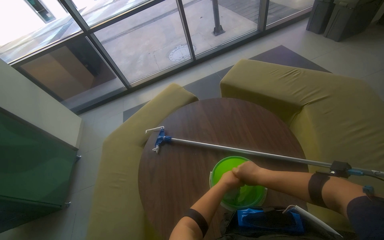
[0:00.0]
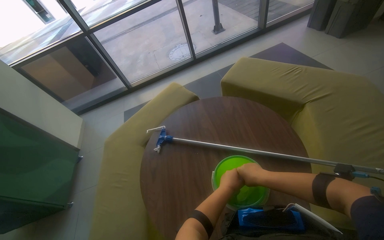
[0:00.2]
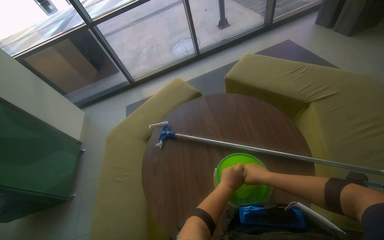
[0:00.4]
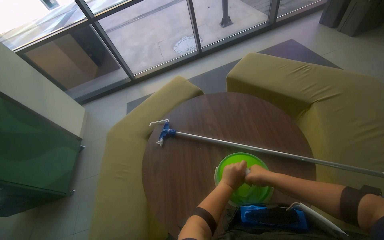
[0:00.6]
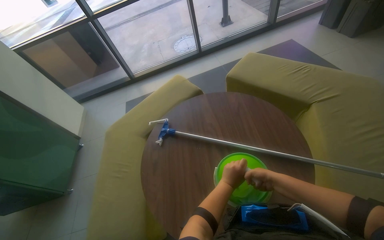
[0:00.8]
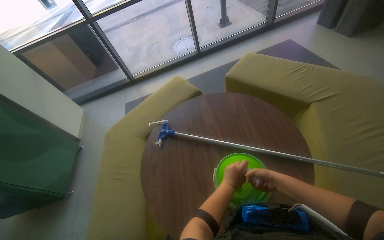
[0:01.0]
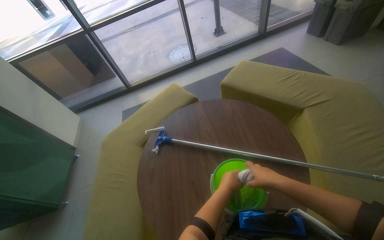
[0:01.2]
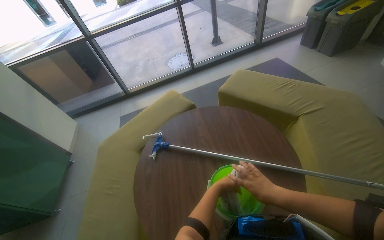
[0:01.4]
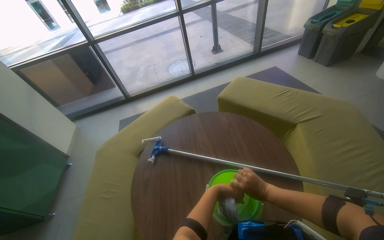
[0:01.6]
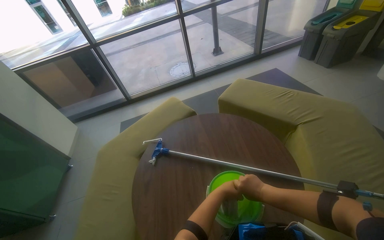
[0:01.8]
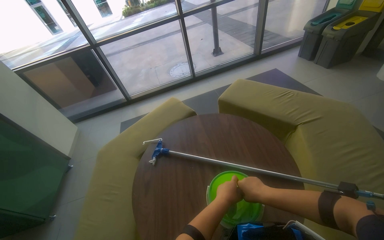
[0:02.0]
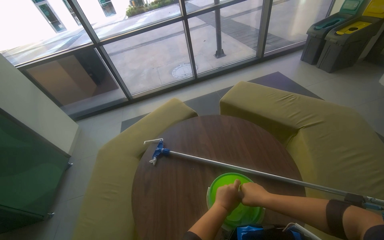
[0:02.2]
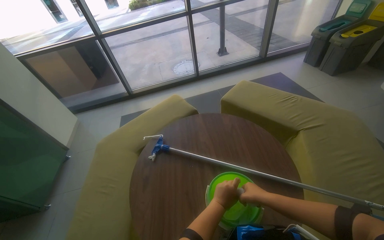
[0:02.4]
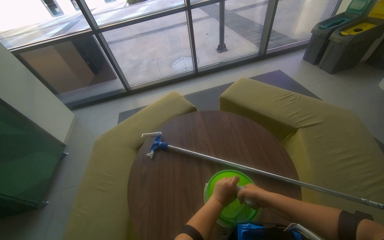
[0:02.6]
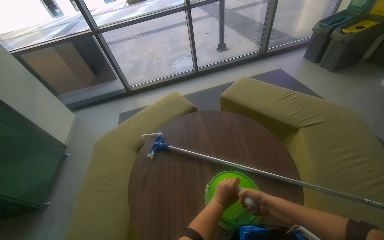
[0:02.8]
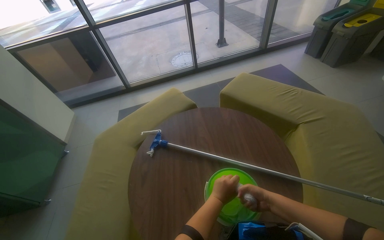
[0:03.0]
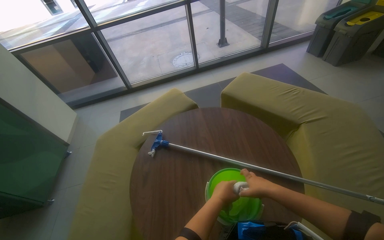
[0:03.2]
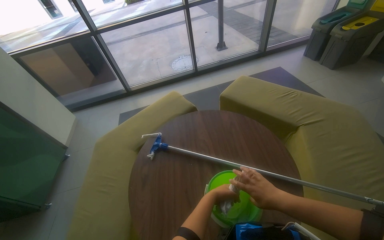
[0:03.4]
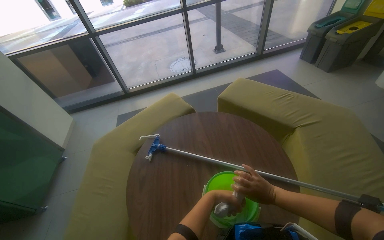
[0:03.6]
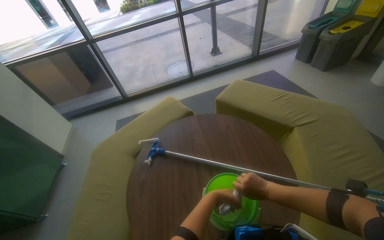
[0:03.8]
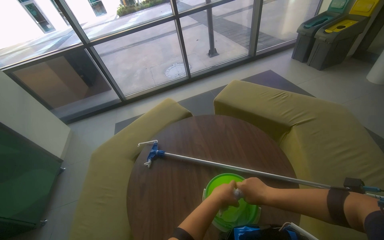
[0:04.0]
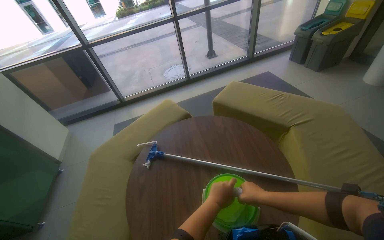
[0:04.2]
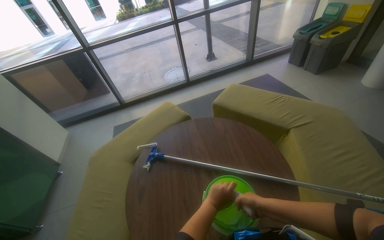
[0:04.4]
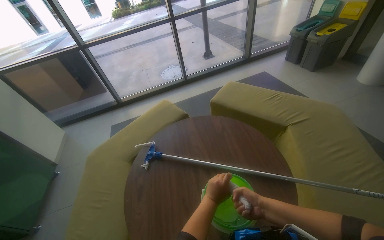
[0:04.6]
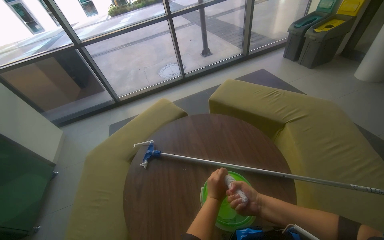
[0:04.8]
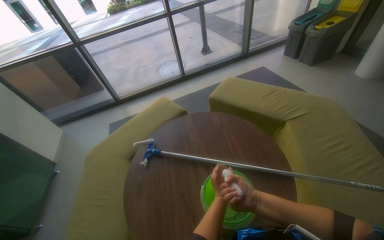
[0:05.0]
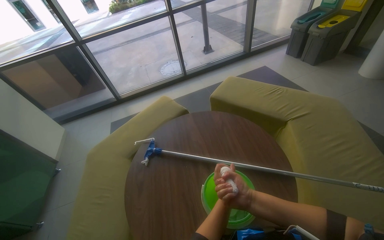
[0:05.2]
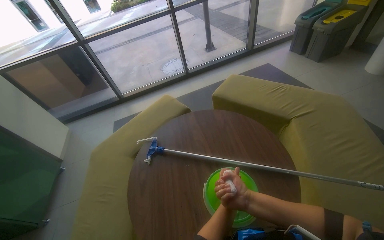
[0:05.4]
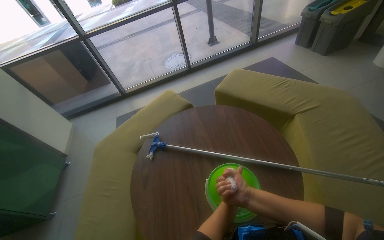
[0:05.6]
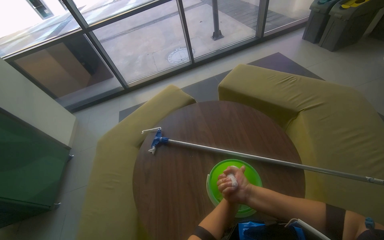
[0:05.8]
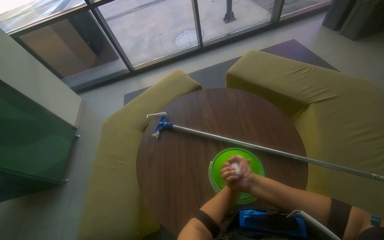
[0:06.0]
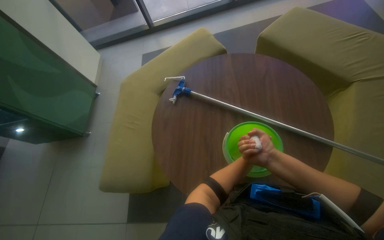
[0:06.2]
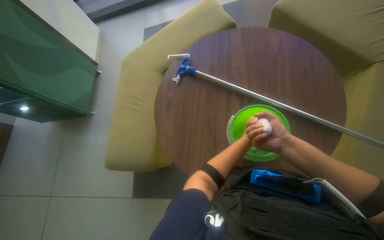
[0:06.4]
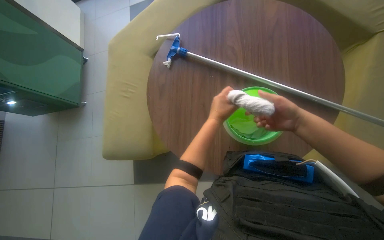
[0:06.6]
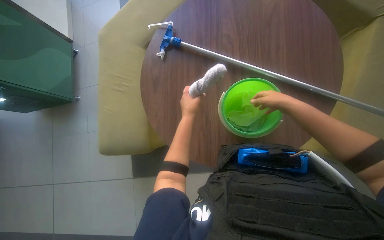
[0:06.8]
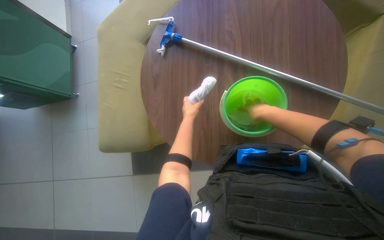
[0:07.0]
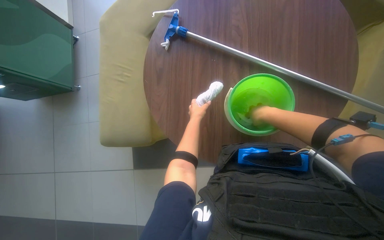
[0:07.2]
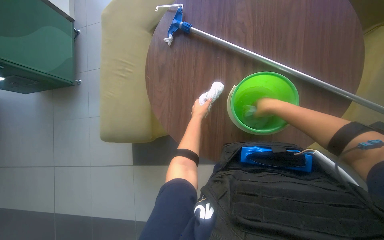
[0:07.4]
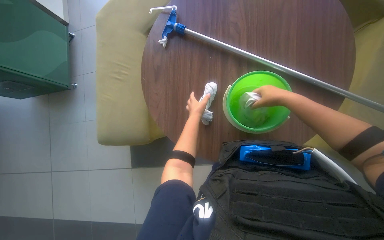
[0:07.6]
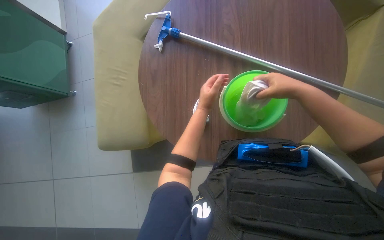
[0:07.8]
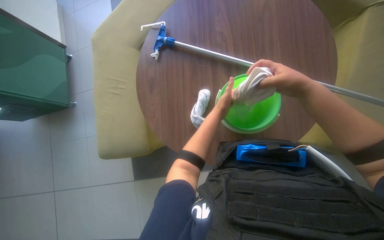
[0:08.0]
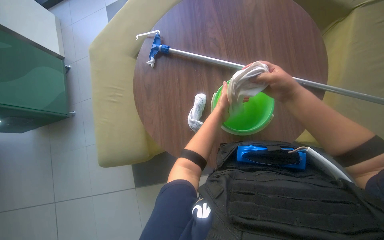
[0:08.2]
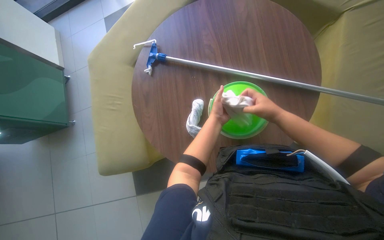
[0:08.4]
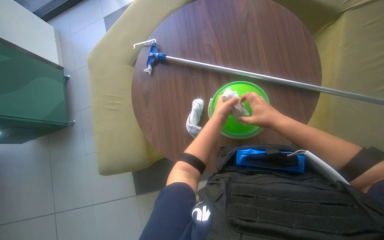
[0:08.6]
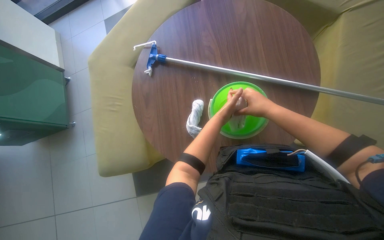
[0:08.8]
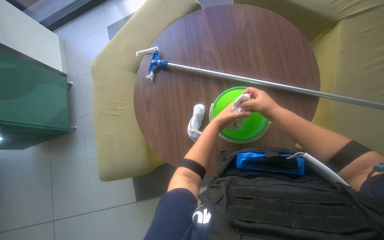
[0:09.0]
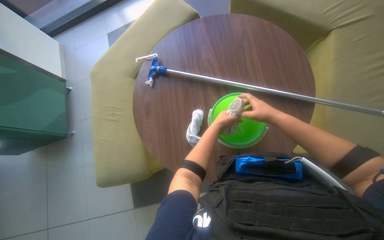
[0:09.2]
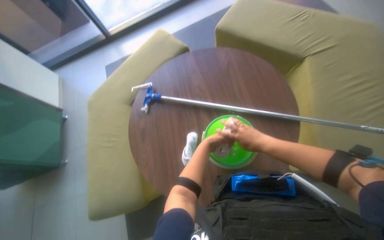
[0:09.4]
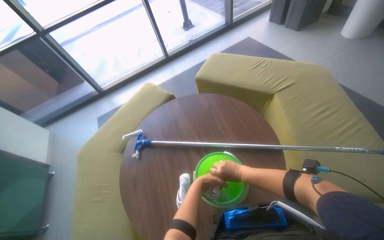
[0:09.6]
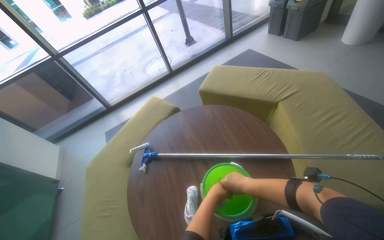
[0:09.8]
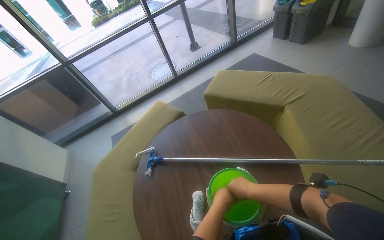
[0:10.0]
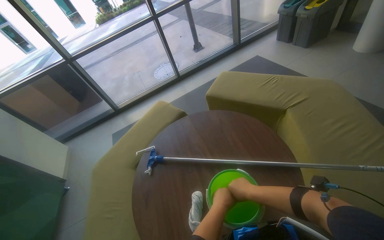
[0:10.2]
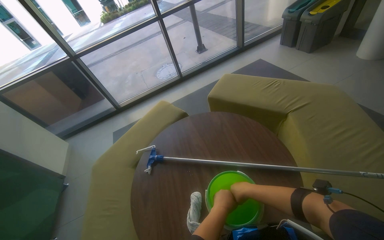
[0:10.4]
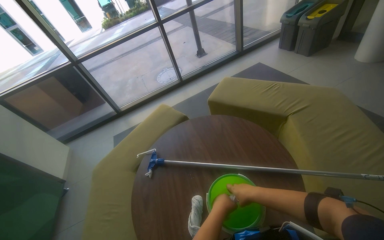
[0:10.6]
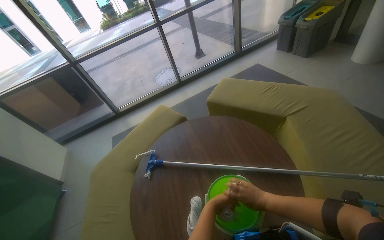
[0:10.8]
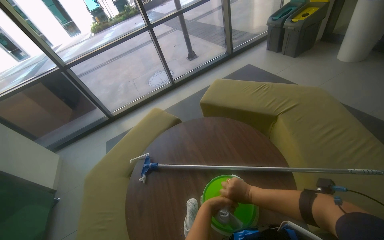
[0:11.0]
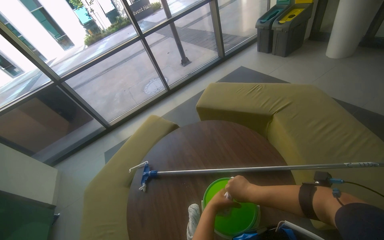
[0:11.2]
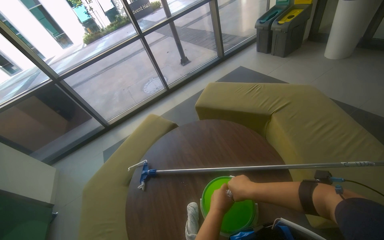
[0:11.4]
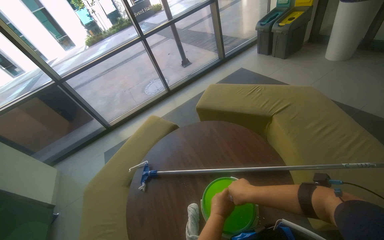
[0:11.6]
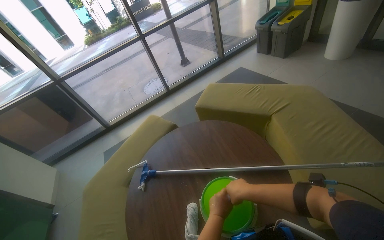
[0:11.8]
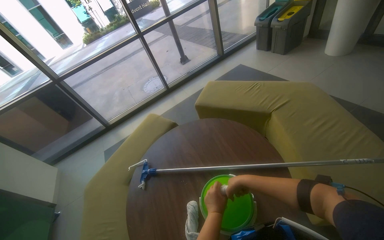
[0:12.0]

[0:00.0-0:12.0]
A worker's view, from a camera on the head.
Job: preparing cleaning supplies.
The whole recording: Preparing the mop for cleaning. The worker wrings out a cloth and attaches it to the mop handle.
0:00.0 to 0:01.6: The right hand moves some 5 cm nearer to the camera and comes back.
0:01.6 to 0:03.0: The right hand heads nearer to the camera, covering about 10 cm.
0:04.4 to 0:06.0: The left hand is displaced to the right by about 15 cm.
0:06.0 to 0:07.6: The camera pitches downward, by about 35 degrees.
0:07.6 to 0:09.0: The left hand moves about 10 cm nearer to the camera and comes back.
0:09.0 to 0:10.4: The view tilts about 35 degrees upward.
0:10.4 to 0:12.0: The left hand travels up the picture by about 10 cm, and travels nearer to the camera and back again, some 20 cm each way.

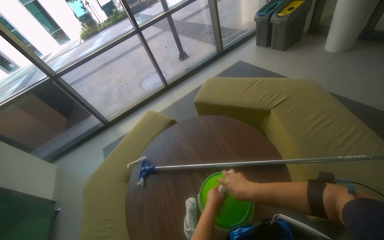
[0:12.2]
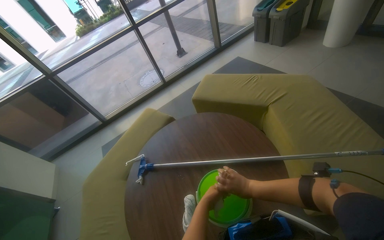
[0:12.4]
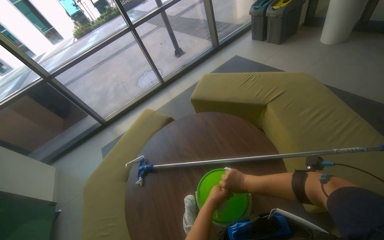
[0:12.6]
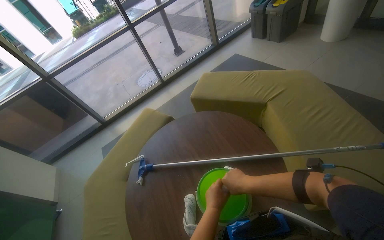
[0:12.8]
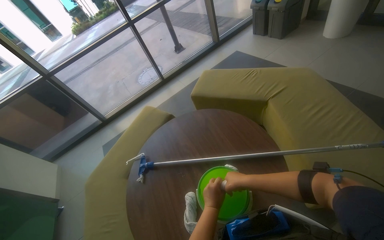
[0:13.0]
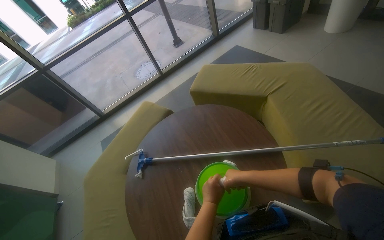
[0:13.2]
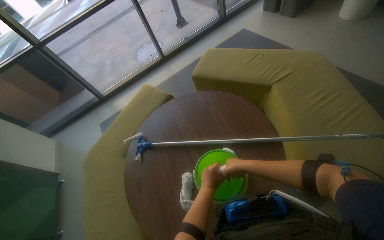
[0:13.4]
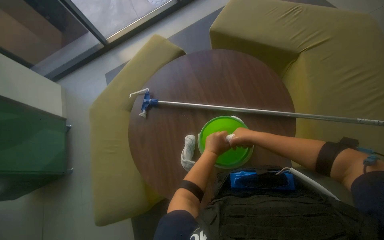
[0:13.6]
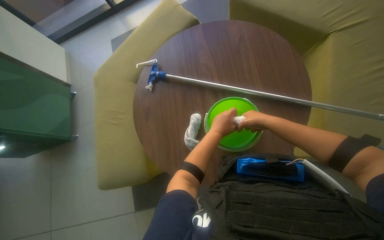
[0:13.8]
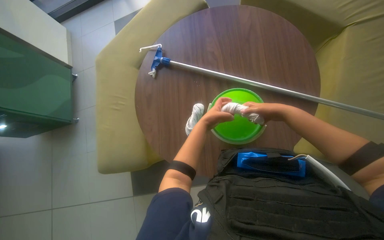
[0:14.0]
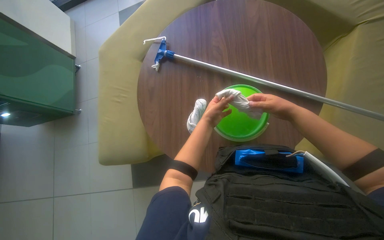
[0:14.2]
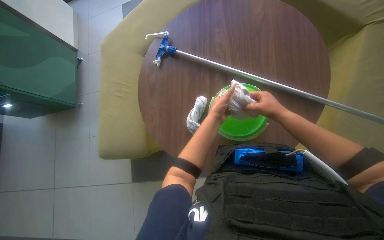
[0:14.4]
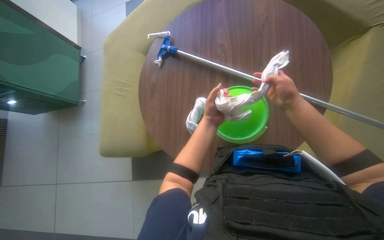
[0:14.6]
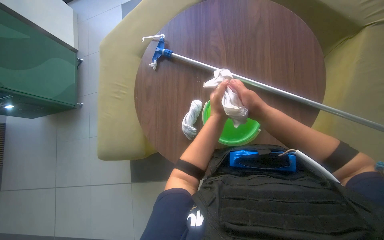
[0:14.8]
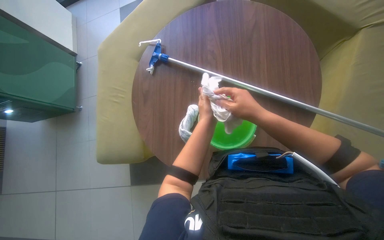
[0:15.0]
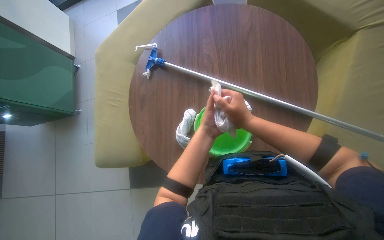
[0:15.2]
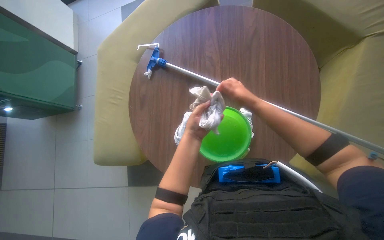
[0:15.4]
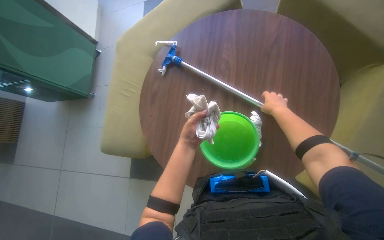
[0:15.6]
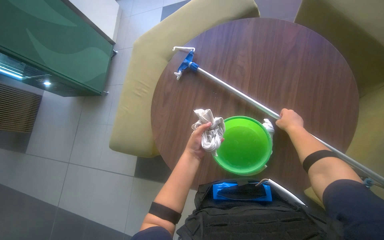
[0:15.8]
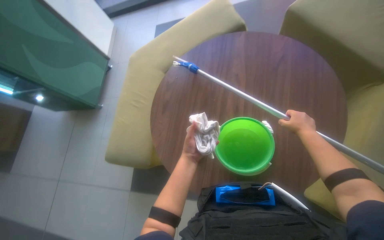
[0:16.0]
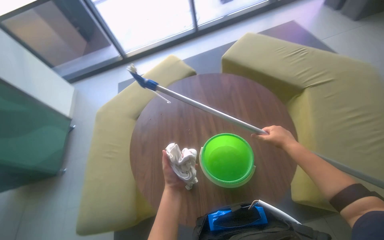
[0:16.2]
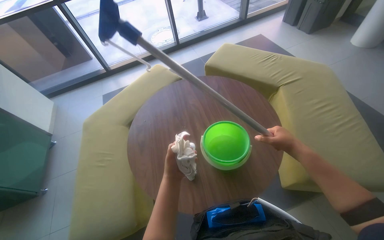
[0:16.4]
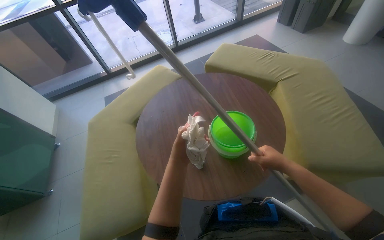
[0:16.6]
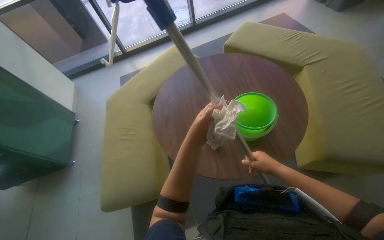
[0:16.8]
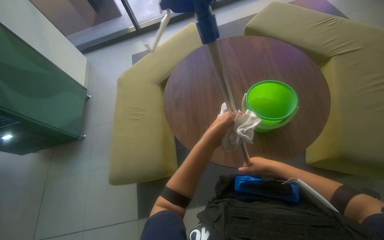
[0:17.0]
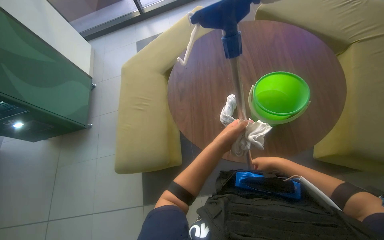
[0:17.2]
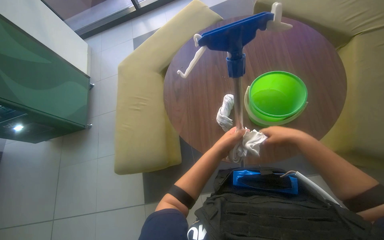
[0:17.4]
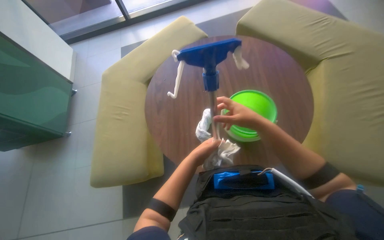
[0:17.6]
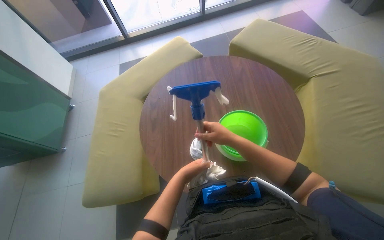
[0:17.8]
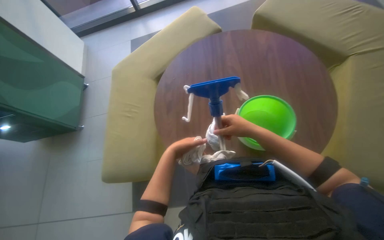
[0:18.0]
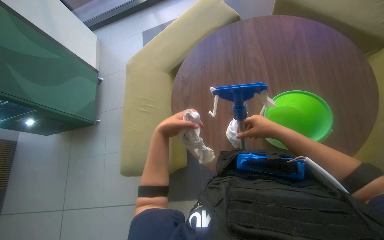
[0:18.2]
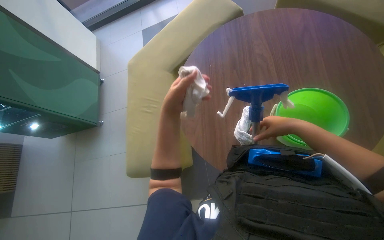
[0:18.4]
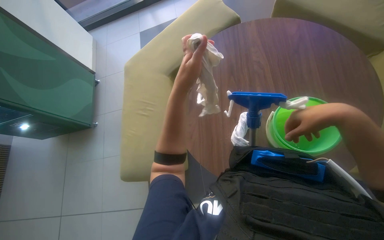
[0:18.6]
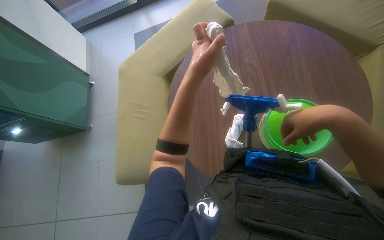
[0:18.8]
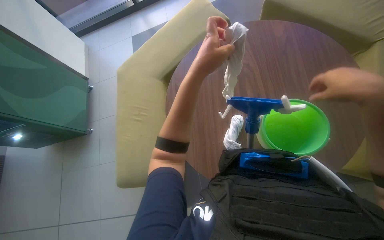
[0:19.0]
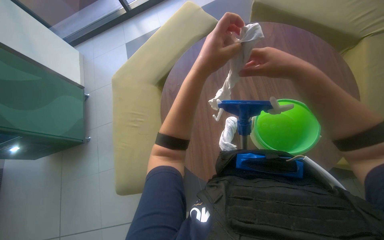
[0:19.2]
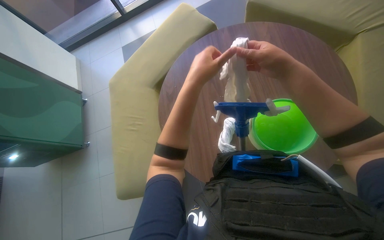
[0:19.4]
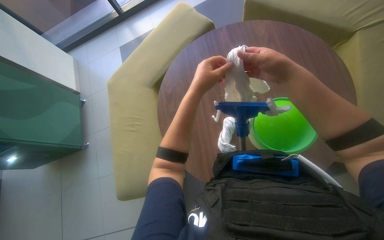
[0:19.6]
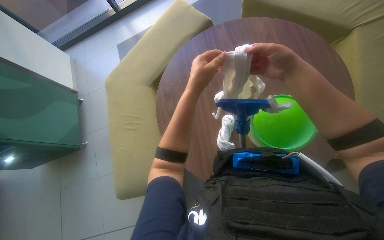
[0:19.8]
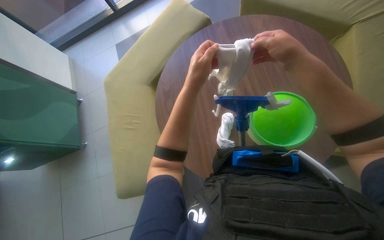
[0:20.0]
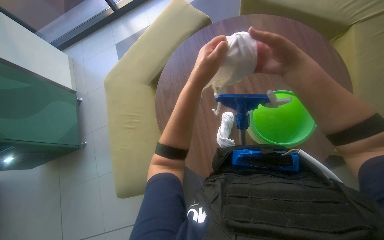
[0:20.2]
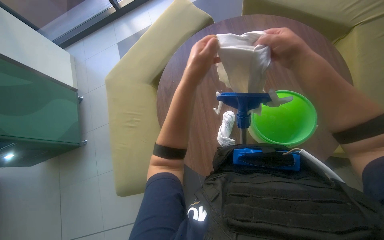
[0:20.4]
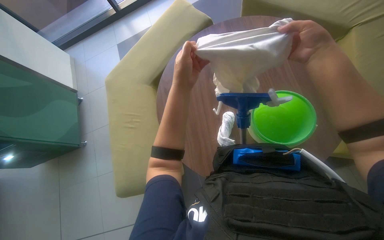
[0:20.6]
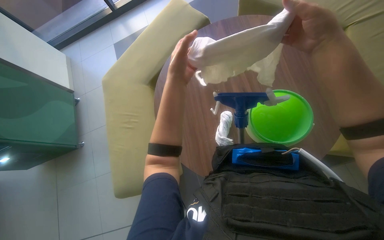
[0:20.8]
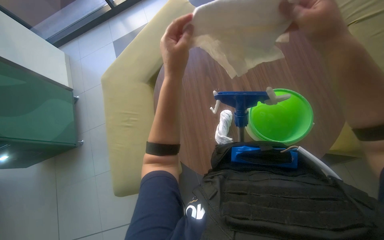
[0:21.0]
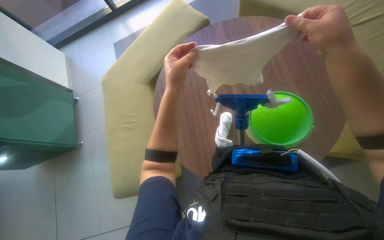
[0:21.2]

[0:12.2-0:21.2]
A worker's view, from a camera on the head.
Job: preparing cleaning supplies.
The whole recording: Preparing the mop for cleaning. The worker wrings out a cloth and attaches it to the mop handle.
0:12.2 to 0:13.8: The view tips downward by some 30 degrees.
0:13.8 to 0:15.2: The left hand moves some 10 cm to the right and comes back.
0:15.2 to 0:16.6: The view tips upward by approximately 25 degrees.
0:16.6 to 0:18.2: The wearer's head swings some 15 degrees to the left. The wearer looks approximately 20 degrees further downward. The left hand heads to the left and up the picture, covering approximately 25 cm.
0:19.8 to 0:21.2: The left hand moves left and right over approximately 15 cm, changing direction 2 times.
